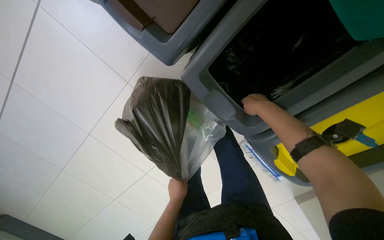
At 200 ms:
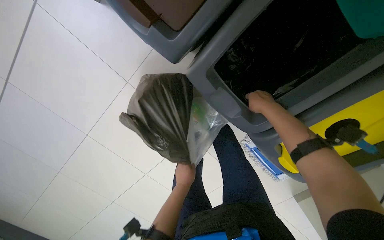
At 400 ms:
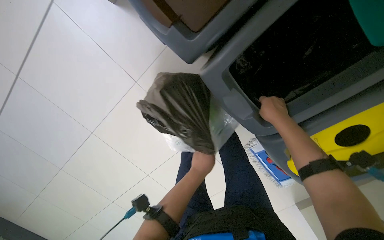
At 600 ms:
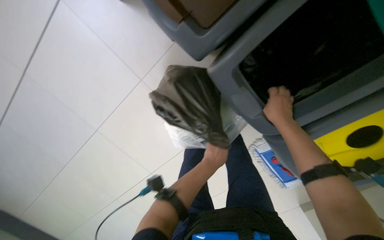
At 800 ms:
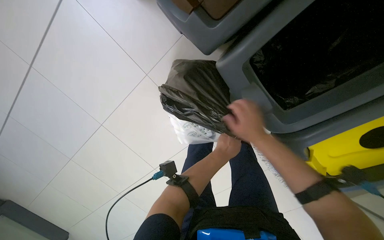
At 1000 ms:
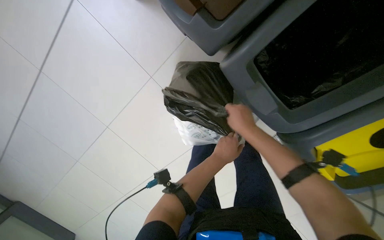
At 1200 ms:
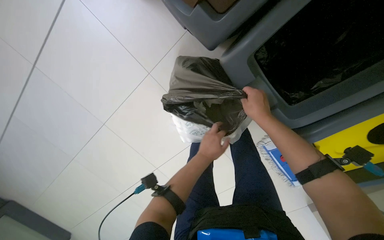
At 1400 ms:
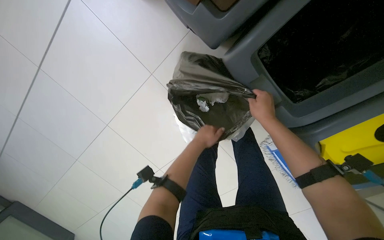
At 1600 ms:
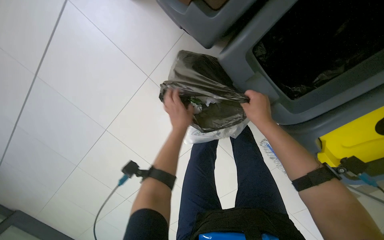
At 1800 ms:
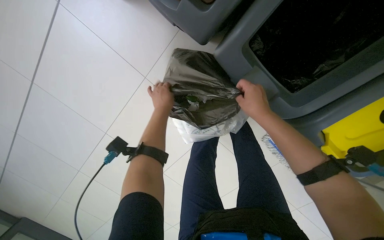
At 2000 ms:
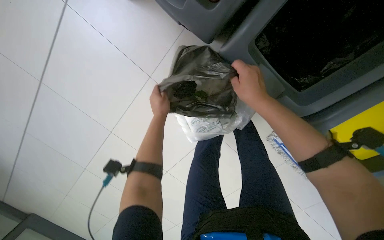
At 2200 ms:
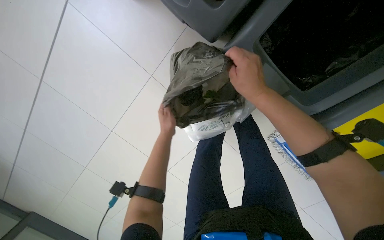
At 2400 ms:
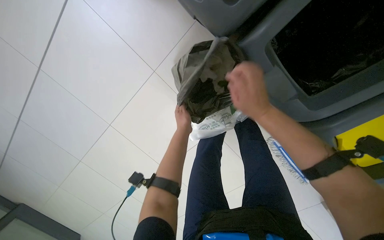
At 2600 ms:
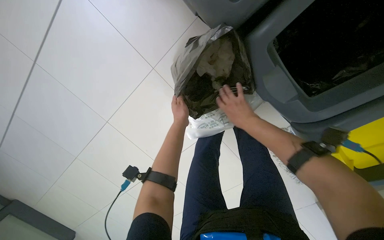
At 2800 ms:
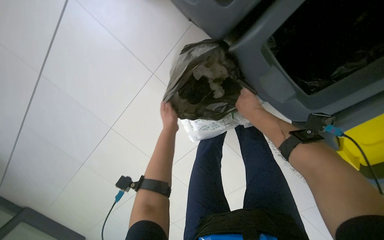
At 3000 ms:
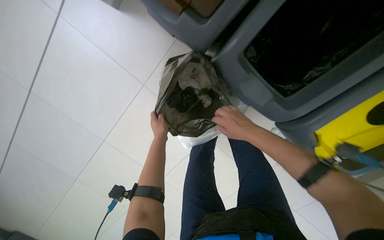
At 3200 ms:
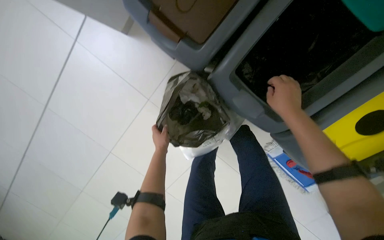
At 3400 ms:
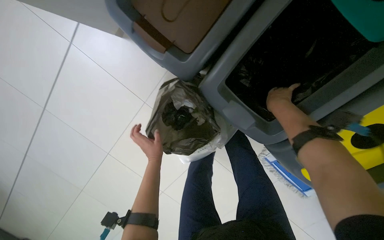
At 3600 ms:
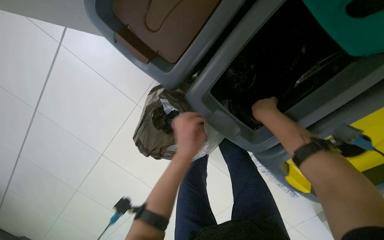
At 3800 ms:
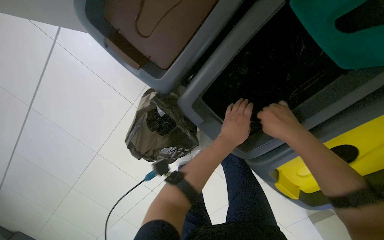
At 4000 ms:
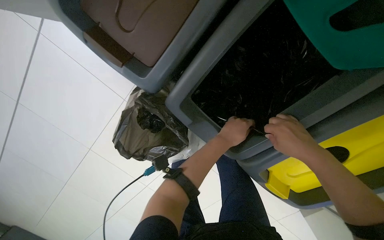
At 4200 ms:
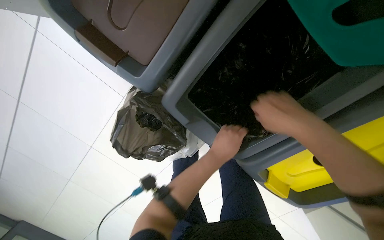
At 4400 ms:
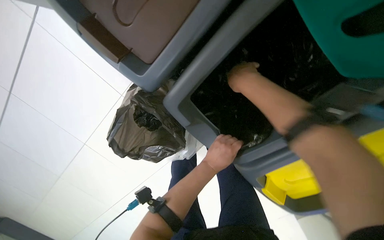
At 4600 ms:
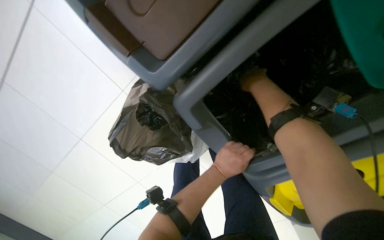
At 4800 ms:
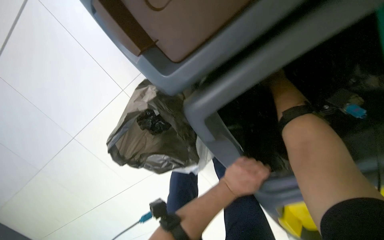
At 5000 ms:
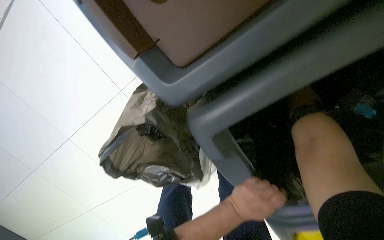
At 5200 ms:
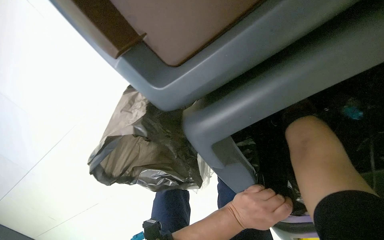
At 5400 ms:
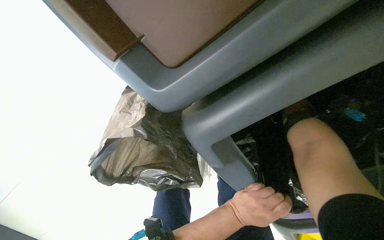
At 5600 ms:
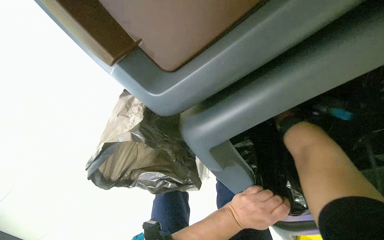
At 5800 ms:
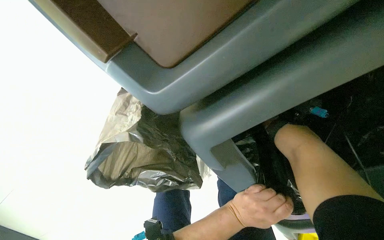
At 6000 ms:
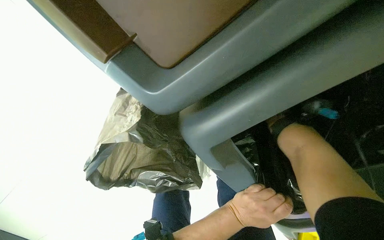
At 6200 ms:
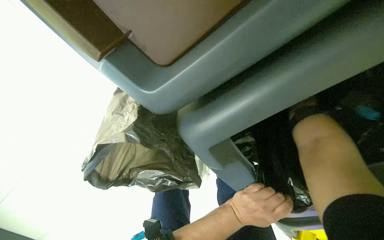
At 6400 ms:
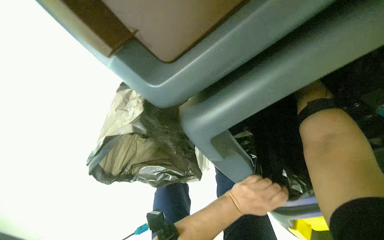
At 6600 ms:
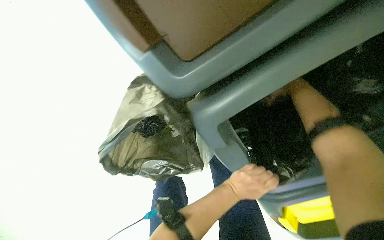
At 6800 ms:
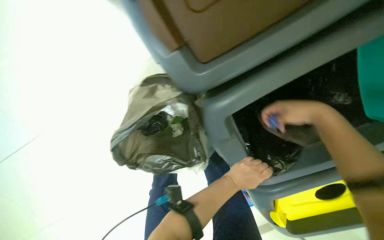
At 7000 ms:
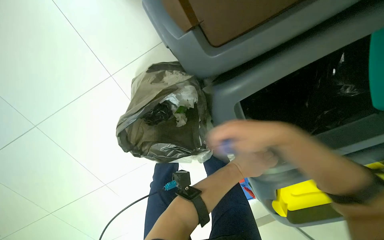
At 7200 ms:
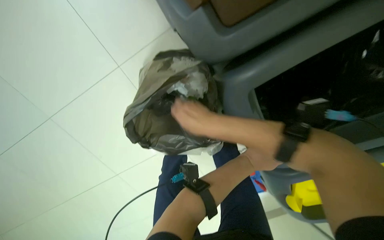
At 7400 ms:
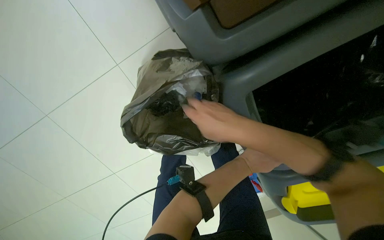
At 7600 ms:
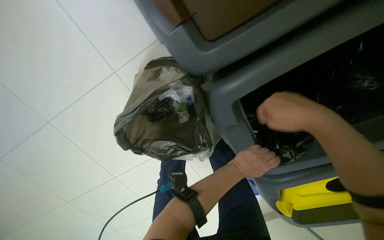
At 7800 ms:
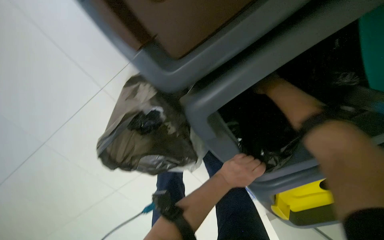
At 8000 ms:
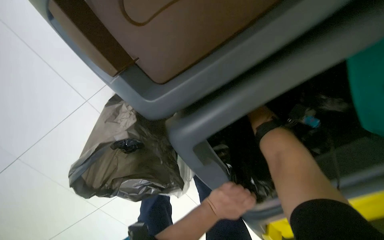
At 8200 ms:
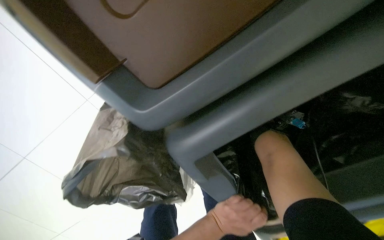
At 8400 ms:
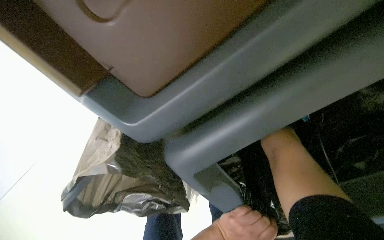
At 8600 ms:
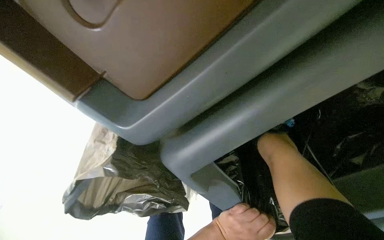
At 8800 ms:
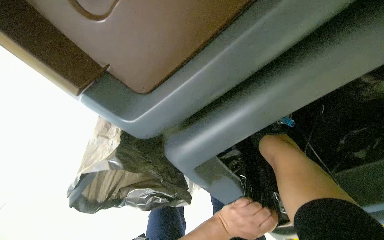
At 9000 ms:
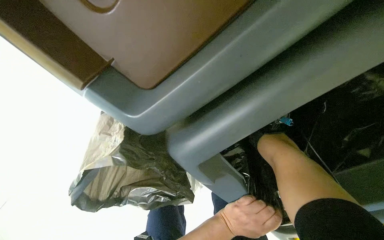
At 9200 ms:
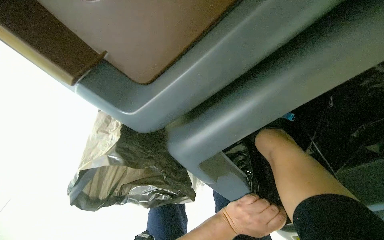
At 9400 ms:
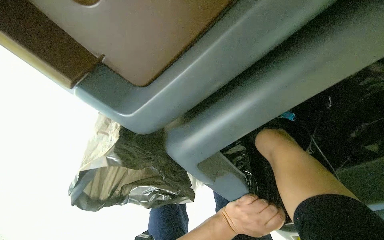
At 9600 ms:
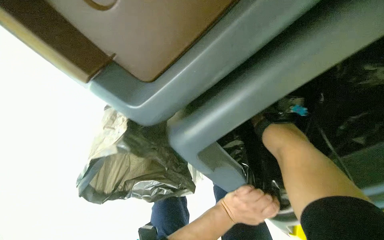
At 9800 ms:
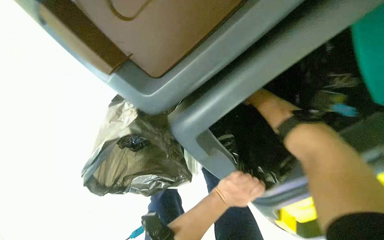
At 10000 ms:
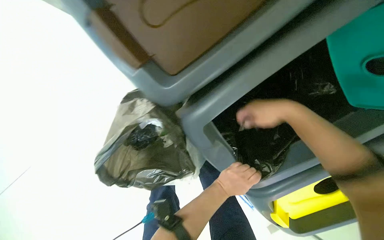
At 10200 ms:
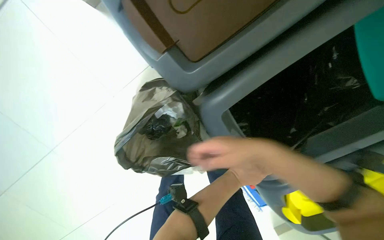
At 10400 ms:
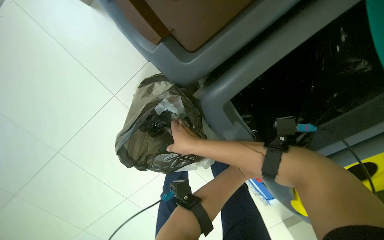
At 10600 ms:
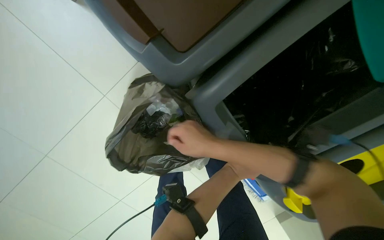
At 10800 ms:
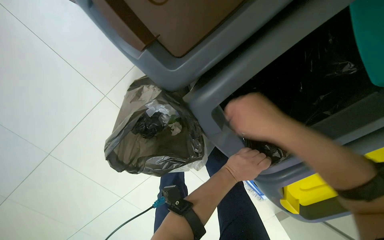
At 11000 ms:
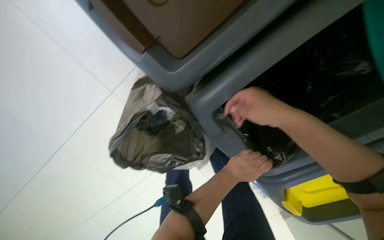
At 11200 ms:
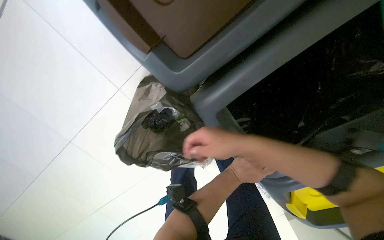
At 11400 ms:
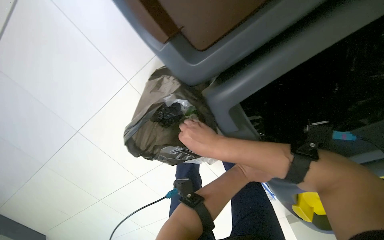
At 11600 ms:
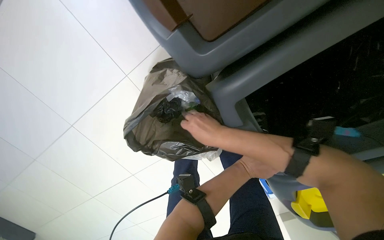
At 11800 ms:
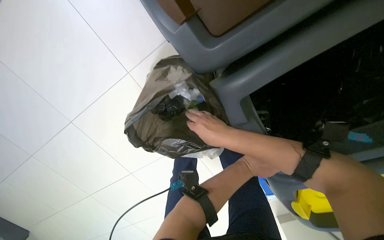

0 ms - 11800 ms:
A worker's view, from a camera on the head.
Job: managing trash.
The whole recording: Sorting trash into recycling bins. The worker sorts trash from a black bag into three recycling bins.
0 ms - 1400 ms: The left hand is displaced up the picture by about 10 cm.
1400 ms - 3000 ms: The left hand travels to the left by approximately 10 cm.
3000 ms - 4400 ms: The left hand is displaced to the right by about 30 cm. The right hand moves nearer and farther over some 20 cm, changing direction 2 times.

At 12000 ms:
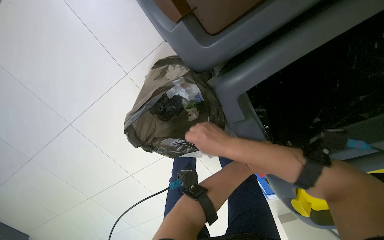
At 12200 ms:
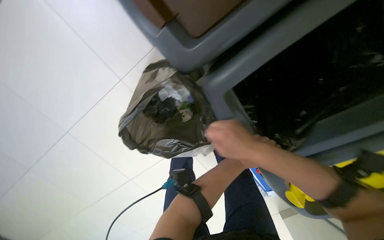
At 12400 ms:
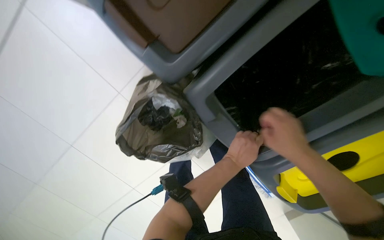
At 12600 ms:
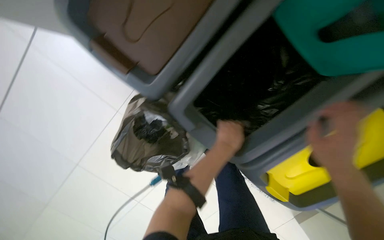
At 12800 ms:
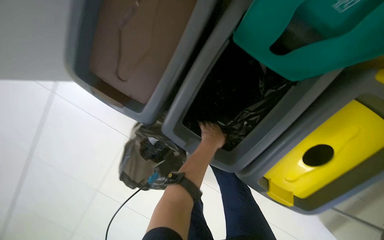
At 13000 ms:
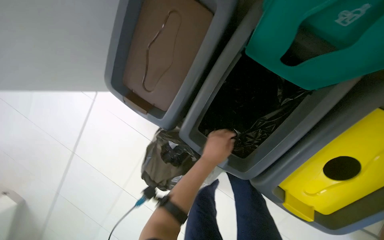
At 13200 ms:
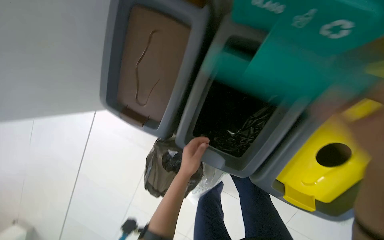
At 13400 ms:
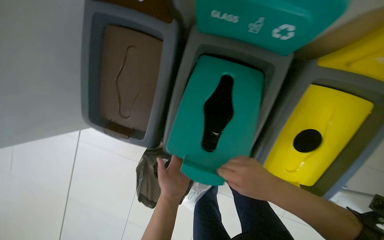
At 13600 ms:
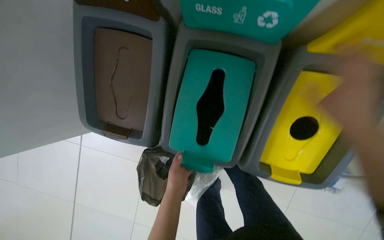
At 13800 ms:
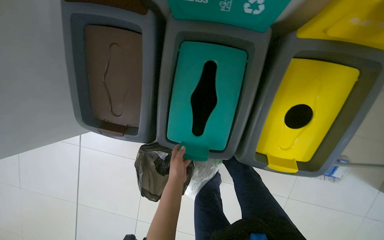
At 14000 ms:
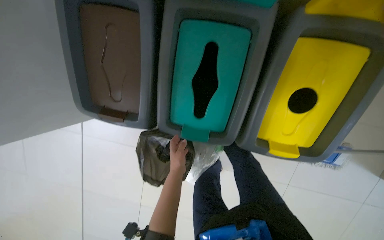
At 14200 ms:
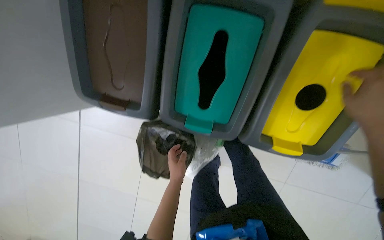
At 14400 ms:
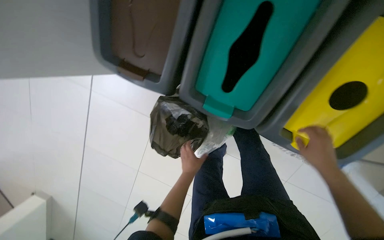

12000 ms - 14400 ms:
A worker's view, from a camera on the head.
Job: managing trash.
The whole recording: Sorting trash into recycling bins. The worker sorts trash from a black bag into three recycling bins.
12000 ms - 13200 ms: The view pans to the left by about 20 degrees. The view tips upward by some 20 degrees. The scene turns some 25 degrees counterclockwise in the picture.

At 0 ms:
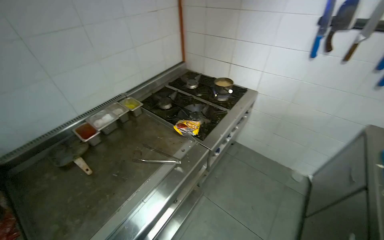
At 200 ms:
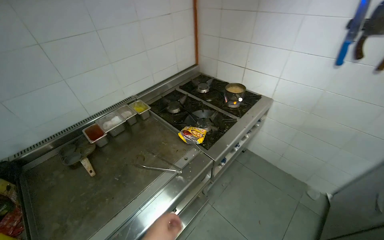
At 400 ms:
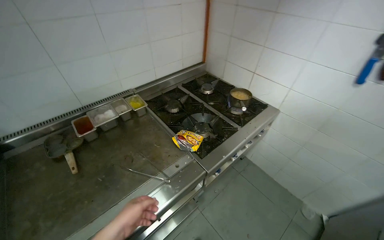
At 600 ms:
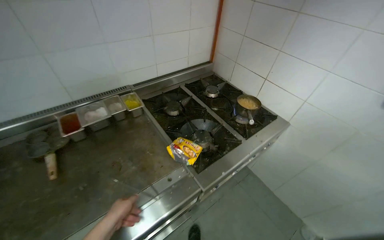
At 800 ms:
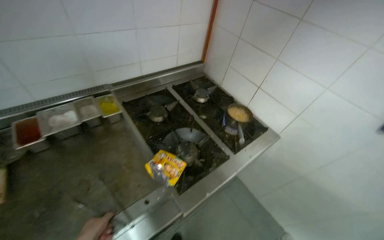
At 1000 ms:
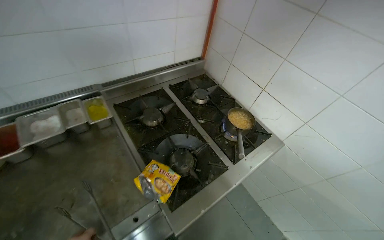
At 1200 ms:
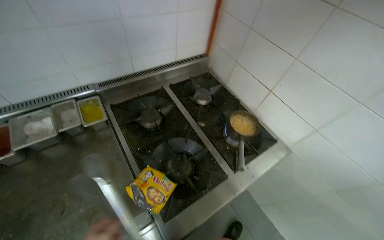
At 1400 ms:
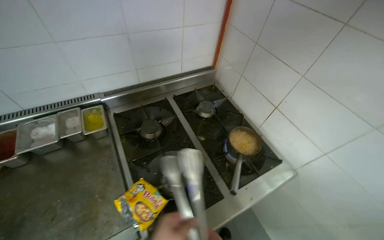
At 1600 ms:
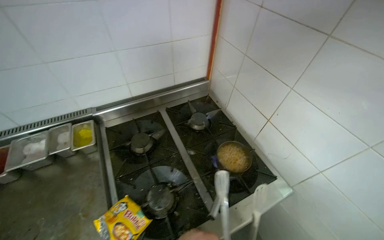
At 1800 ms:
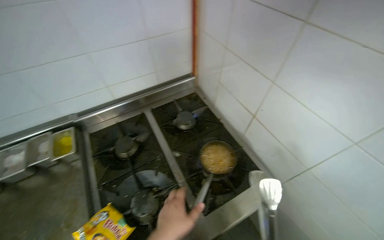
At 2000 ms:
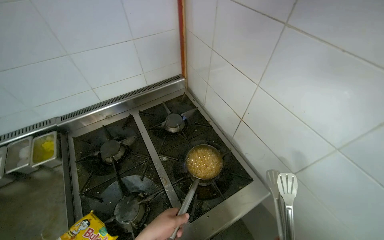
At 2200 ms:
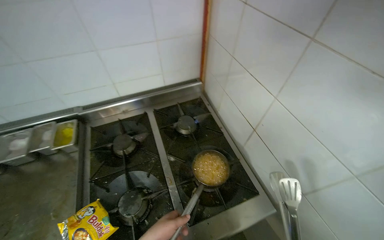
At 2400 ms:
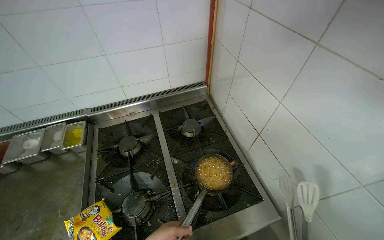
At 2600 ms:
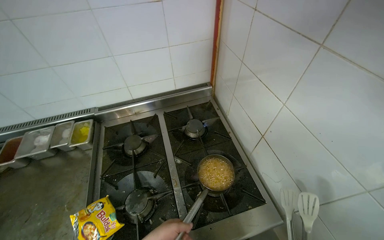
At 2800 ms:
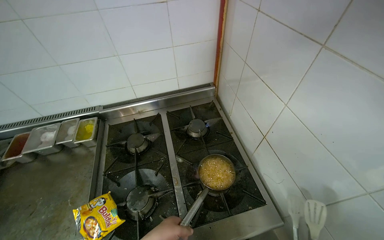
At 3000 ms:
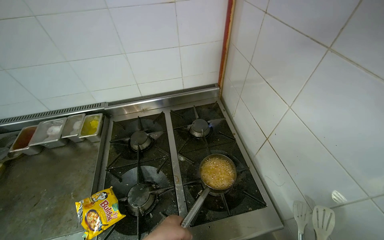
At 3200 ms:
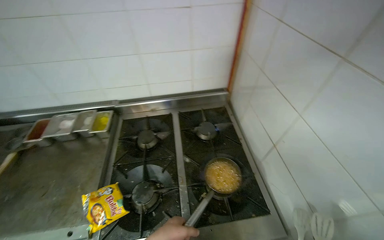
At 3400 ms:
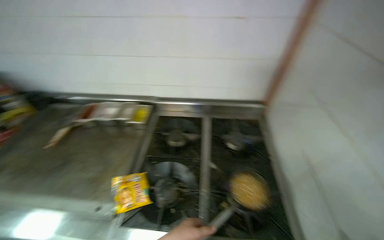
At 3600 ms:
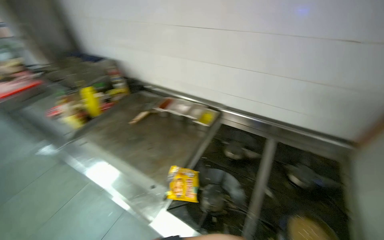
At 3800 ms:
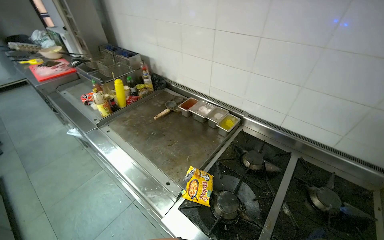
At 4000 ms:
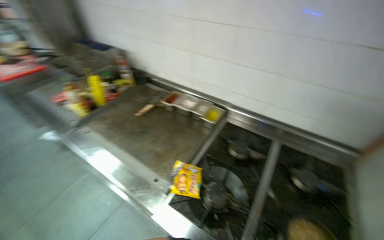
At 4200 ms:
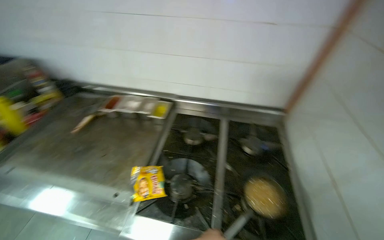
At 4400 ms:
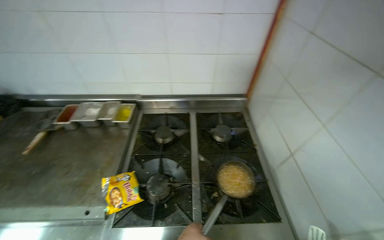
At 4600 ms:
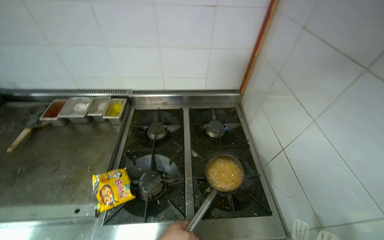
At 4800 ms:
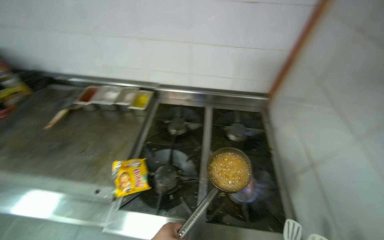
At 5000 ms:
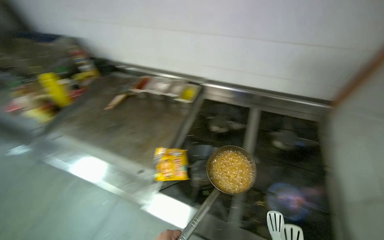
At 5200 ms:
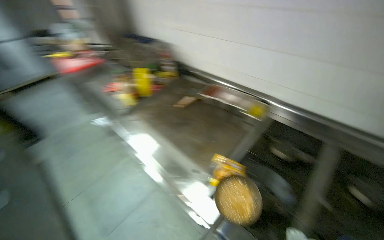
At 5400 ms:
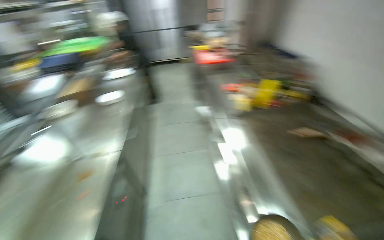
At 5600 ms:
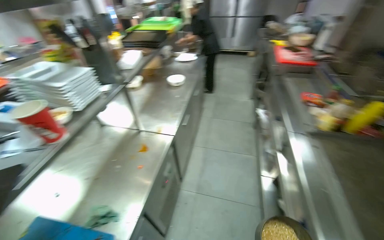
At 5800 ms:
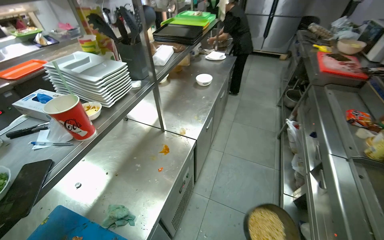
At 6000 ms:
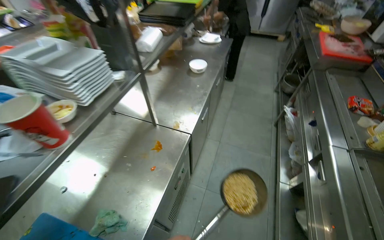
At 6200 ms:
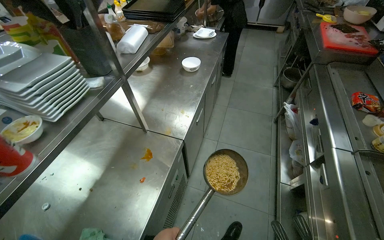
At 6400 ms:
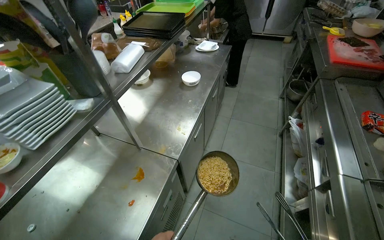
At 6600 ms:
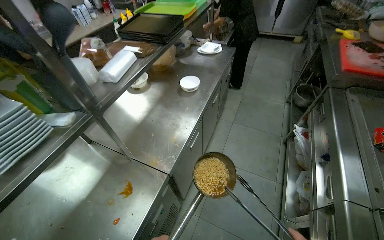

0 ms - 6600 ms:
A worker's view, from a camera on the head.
Job: preparing food.
The whole recording: Transferring cooked noodles to bowl. The worker transfers cooked noodles from a ladle into a white bowl using tongs.
0 ms - 1600 ms: The head travels approximately 80 cm. The head turns to the left by about 25 degrees.
1600 ms - 3200 ms: The head rotates about 20 degrees to the left.
3200 ms - 5000 ms: The wearer's head swings some 30 degrees to the left.
5000 ms - 6600 ms: The camera travels some 80 cm. The wearer's head swings approximately 75 degrees to the left.
